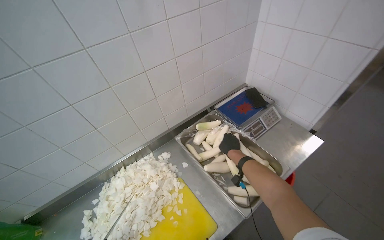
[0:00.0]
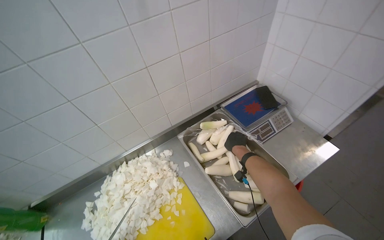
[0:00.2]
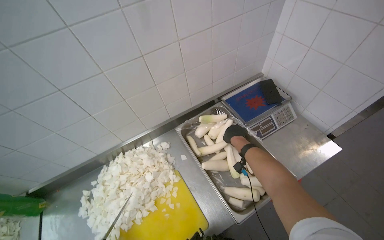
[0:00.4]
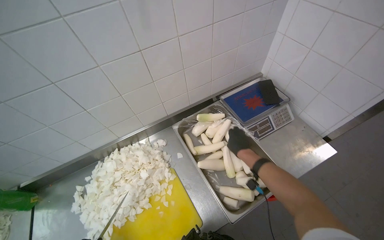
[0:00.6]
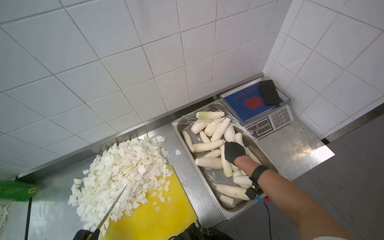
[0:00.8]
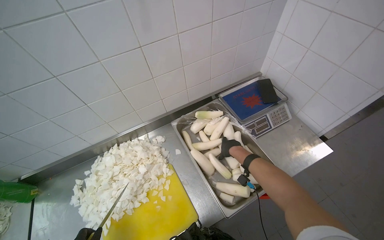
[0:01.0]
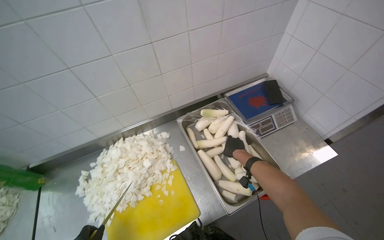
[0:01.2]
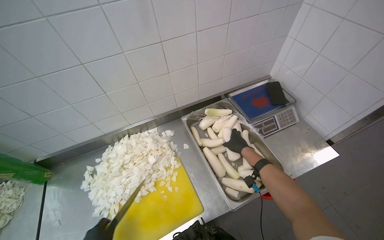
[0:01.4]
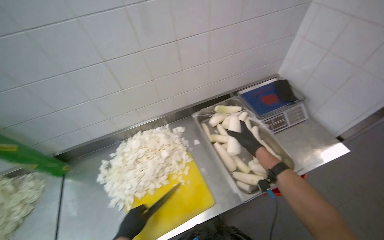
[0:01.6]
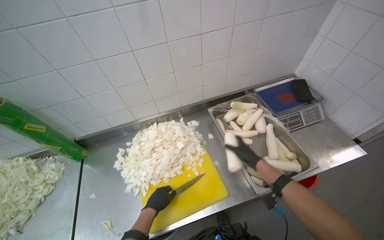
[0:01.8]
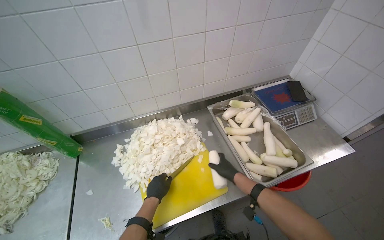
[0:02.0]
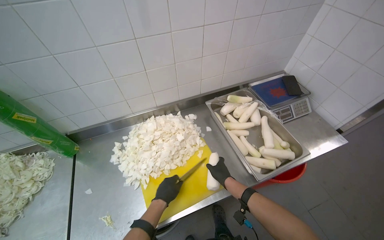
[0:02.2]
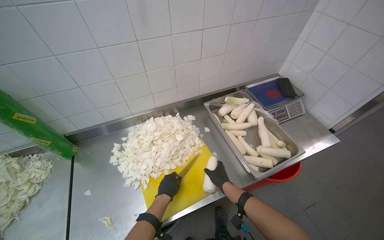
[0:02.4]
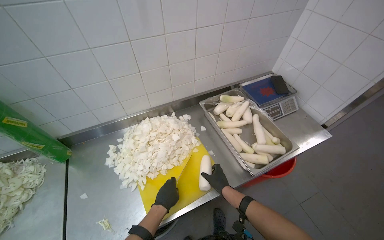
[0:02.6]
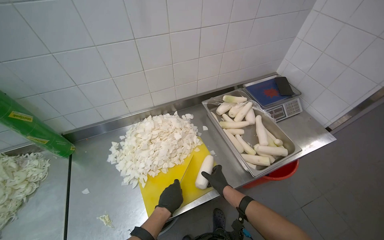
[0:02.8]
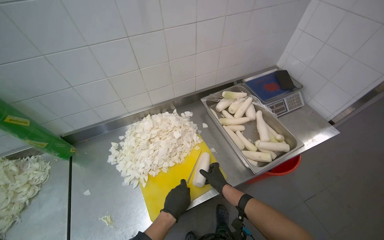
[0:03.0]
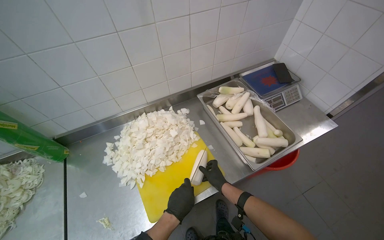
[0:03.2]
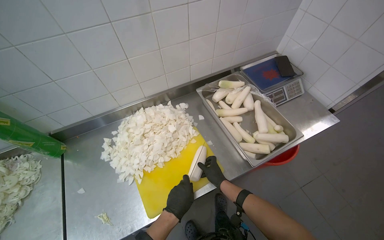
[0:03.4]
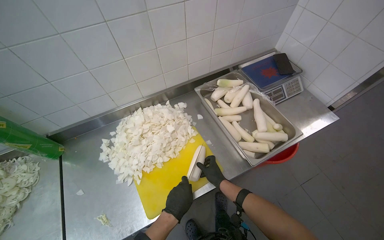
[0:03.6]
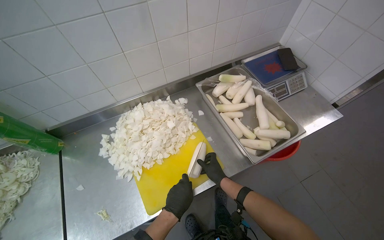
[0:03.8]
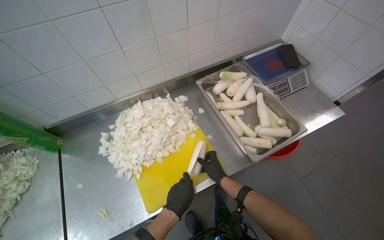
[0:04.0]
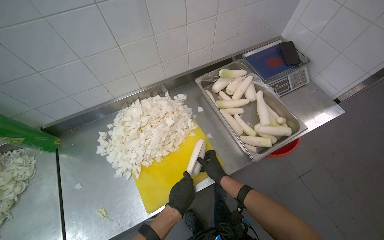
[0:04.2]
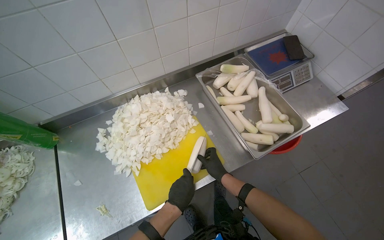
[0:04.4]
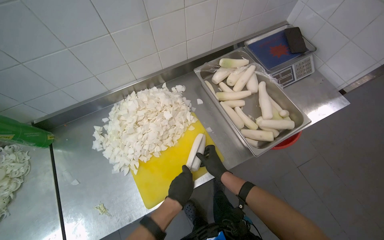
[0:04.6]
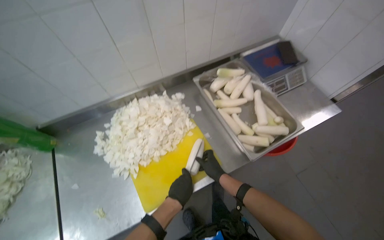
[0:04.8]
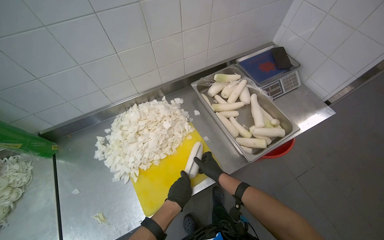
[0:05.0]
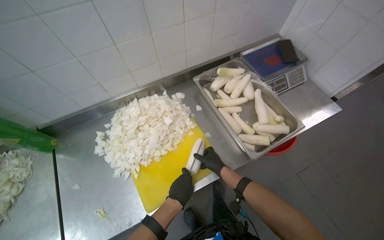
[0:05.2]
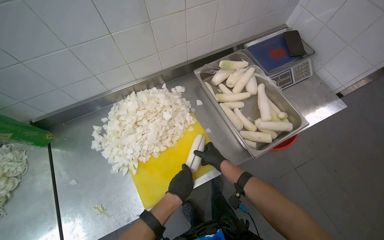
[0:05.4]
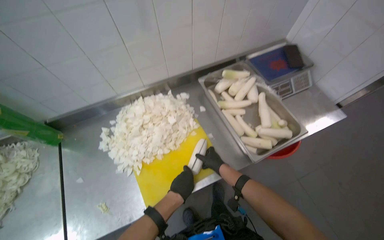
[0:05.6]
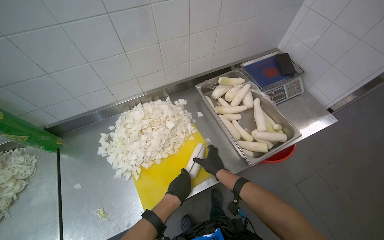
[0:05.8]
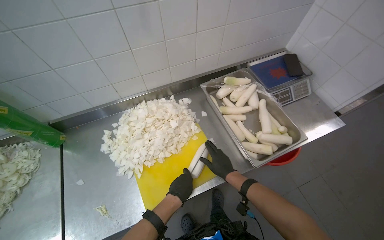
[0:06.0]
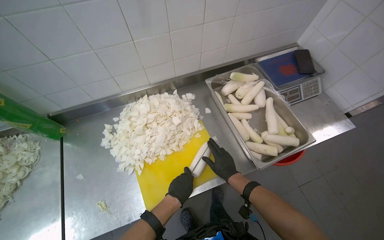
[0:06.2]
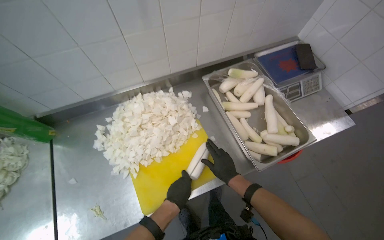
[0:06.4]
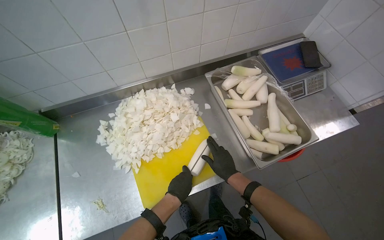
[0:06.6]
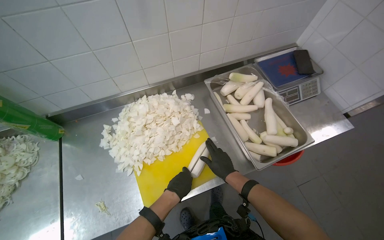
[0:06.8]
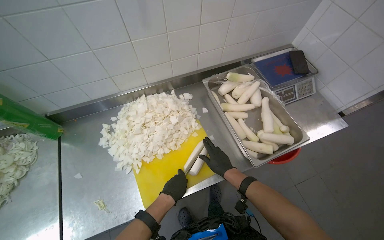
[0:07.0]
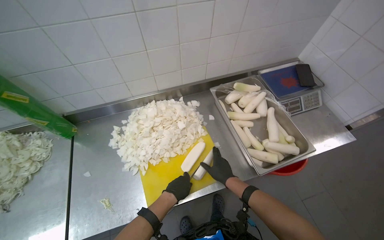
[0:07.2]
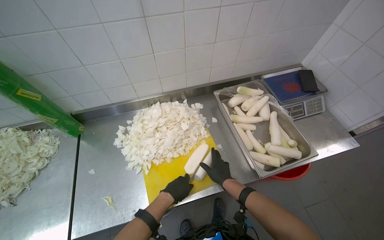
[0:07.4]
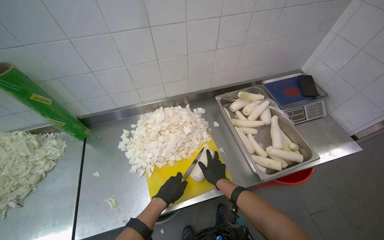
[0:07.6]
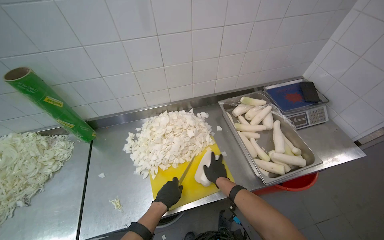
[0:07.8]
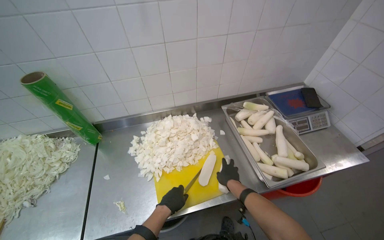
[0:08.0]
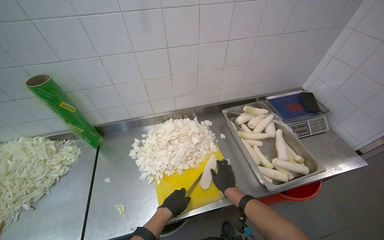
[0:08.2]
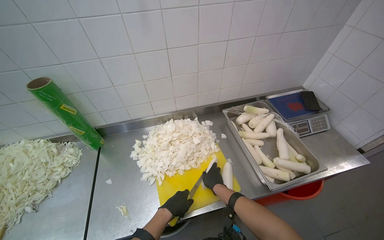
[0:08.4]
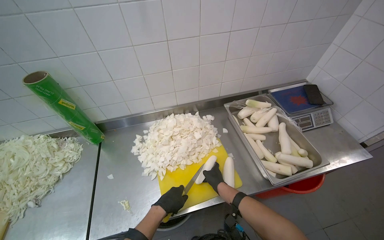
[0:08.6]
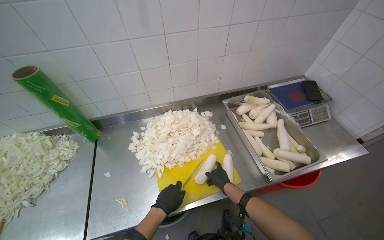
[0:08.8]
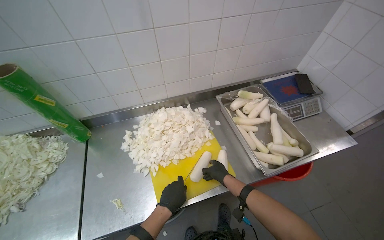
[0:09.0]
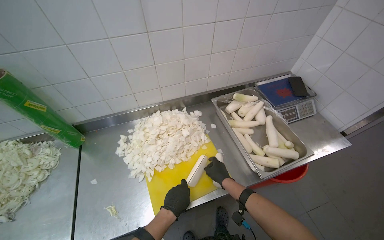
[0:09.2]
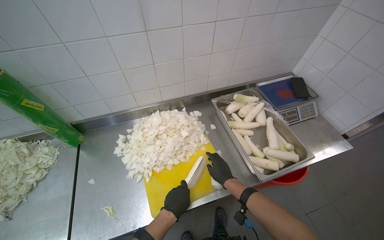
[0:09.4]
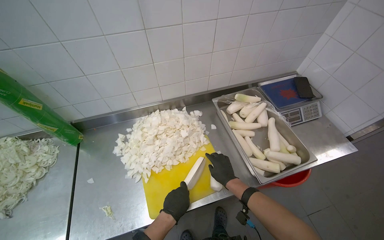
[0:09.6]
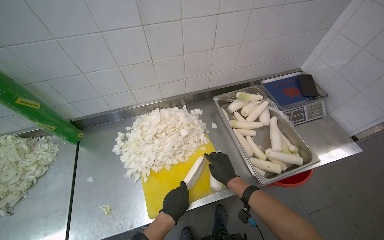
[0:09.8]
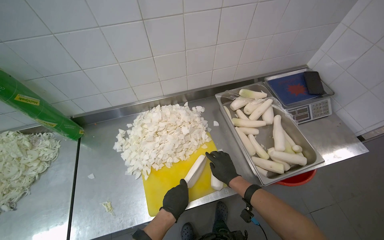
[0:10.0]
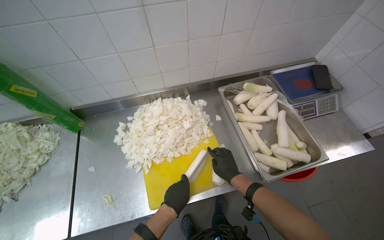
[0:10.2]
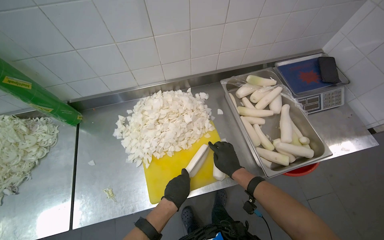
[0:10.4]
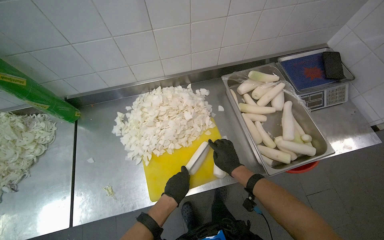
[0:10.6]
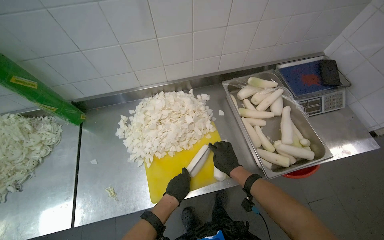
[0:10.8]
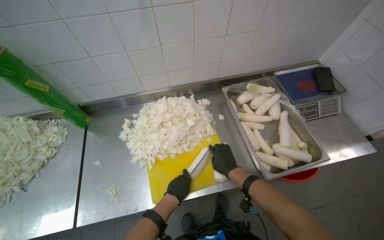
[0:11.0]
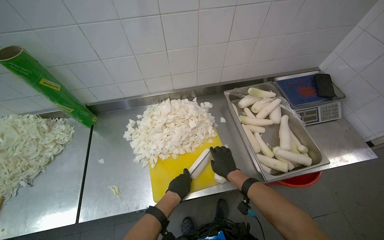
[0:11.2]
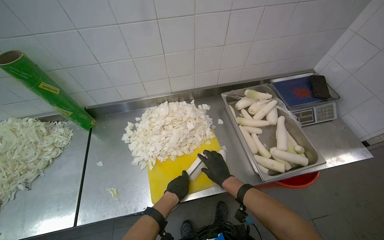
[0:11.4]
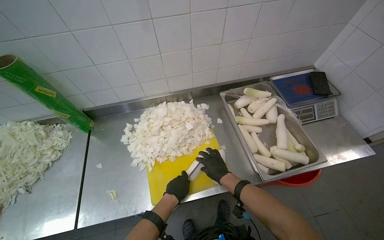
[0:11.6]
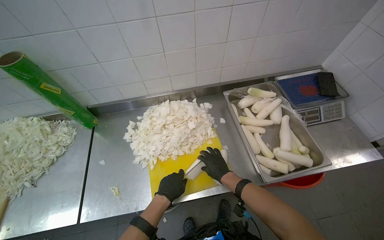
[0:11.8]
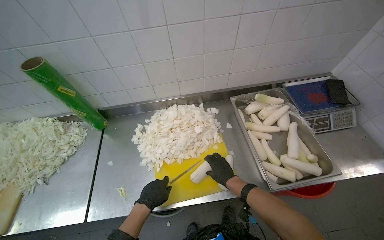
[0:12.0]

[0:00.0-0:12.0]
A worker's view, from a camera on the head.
Job: preparing food.
The whole recording: Chopping white radishes. The worker chops white radishes into small pieces on a yellow cutting board.
0:01.6 to 0:03.0: The right hand goes approximately 35 cm down the picture and to the left.
0:03.0 to 0:04.4: The hands stay close to where they were, moving slightly.
0:04.4 to 0:06.0: The right hand travels nearer to the camera by some 10 cm.
0:06.0 to 0:07.6: The hands work in one place, with small movements.
0:09.0 to 0:10.4: The hands work in one place, with small movements.
0:10.4 to 0:12.0: The left hand is displaced to the left by some 10 cm.

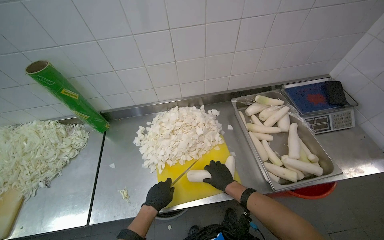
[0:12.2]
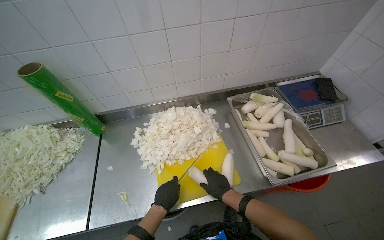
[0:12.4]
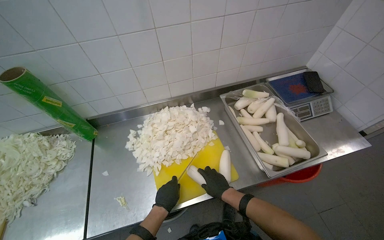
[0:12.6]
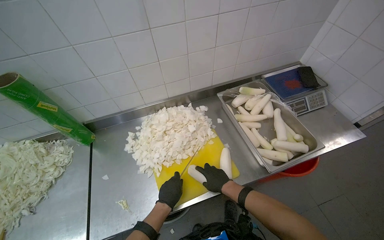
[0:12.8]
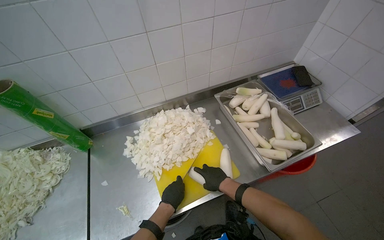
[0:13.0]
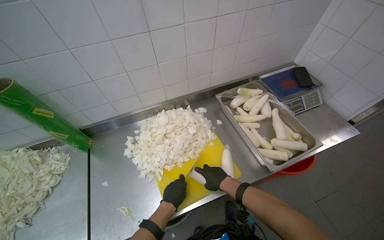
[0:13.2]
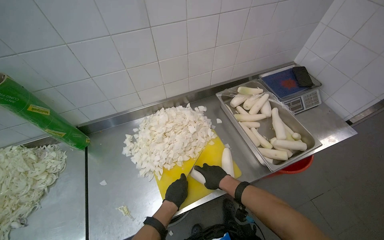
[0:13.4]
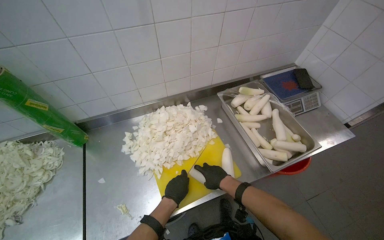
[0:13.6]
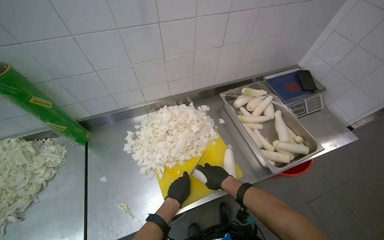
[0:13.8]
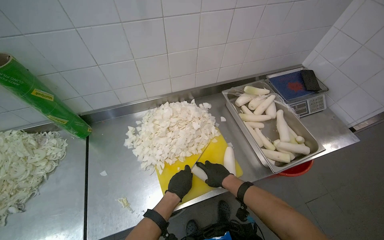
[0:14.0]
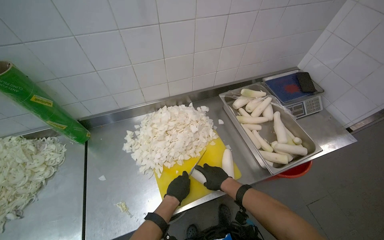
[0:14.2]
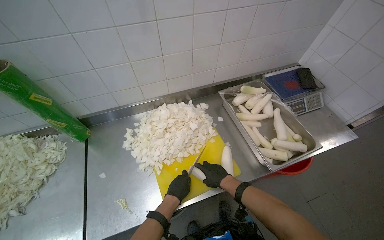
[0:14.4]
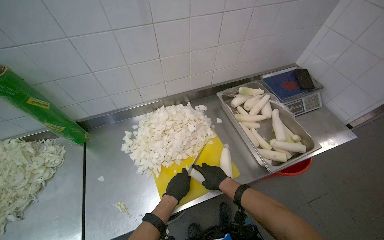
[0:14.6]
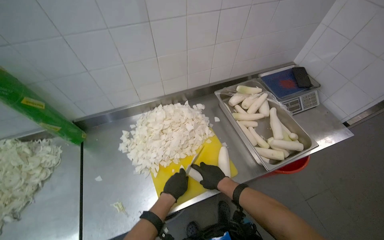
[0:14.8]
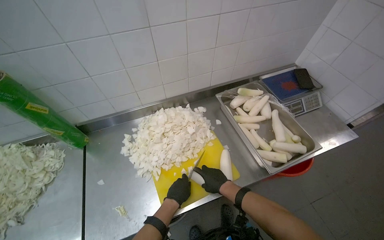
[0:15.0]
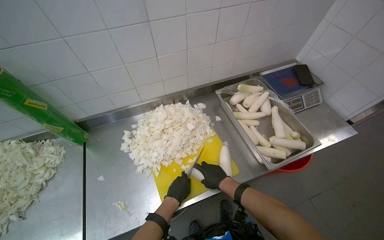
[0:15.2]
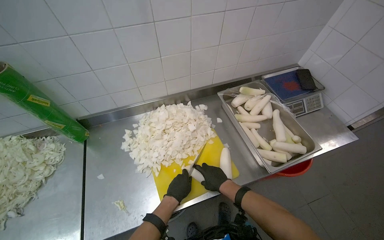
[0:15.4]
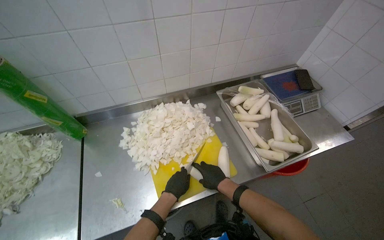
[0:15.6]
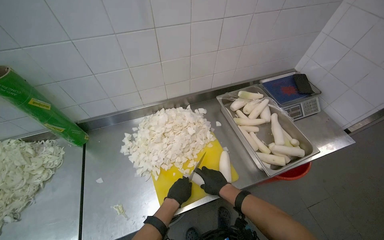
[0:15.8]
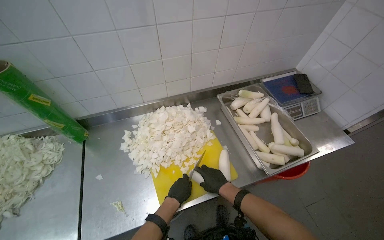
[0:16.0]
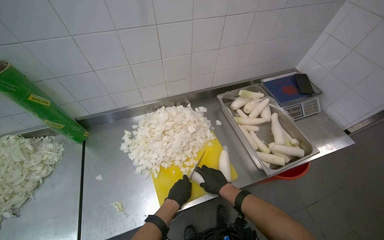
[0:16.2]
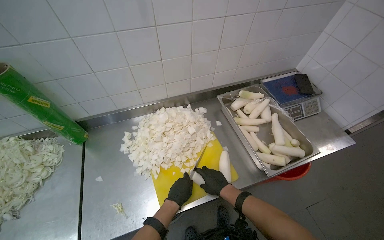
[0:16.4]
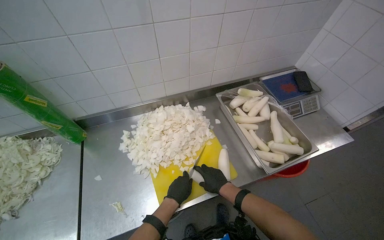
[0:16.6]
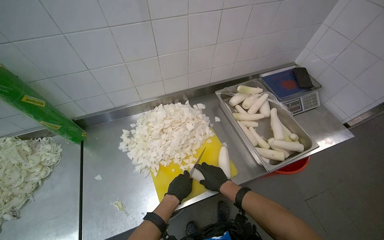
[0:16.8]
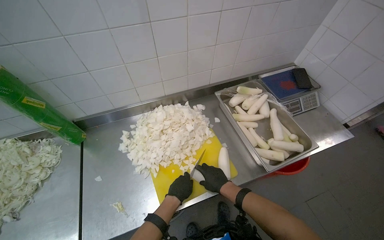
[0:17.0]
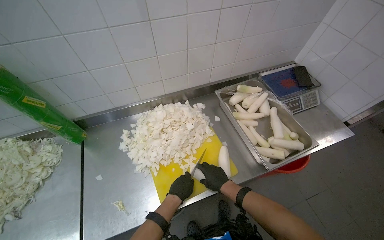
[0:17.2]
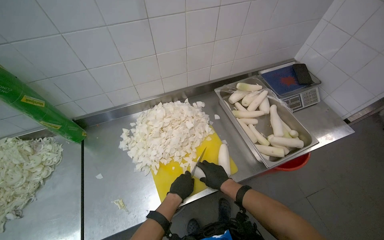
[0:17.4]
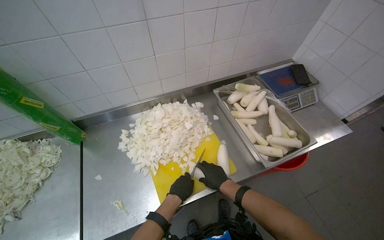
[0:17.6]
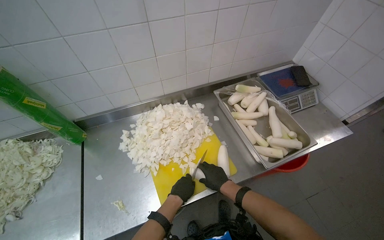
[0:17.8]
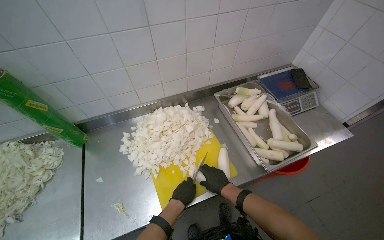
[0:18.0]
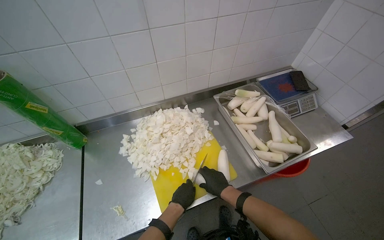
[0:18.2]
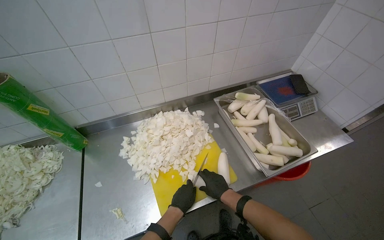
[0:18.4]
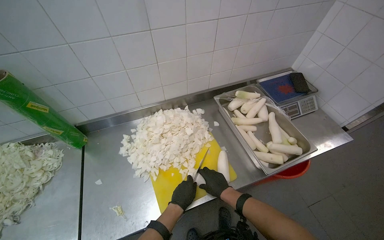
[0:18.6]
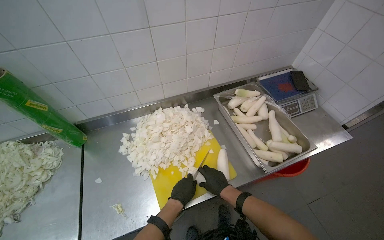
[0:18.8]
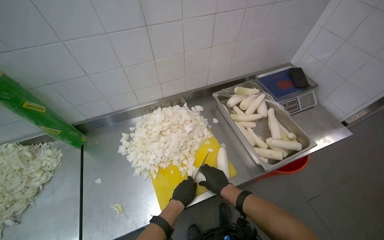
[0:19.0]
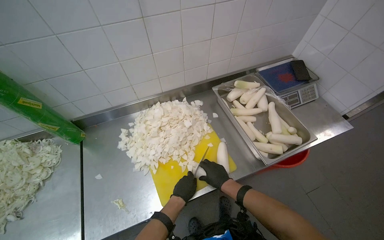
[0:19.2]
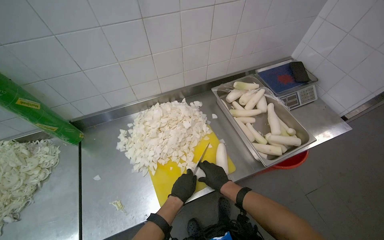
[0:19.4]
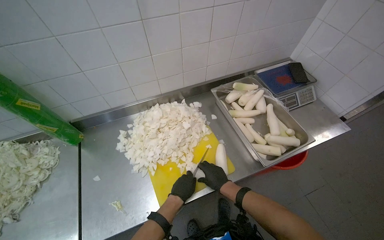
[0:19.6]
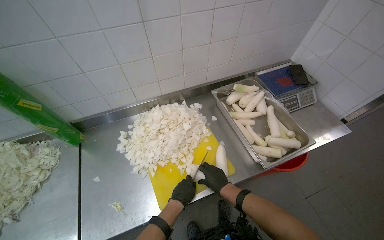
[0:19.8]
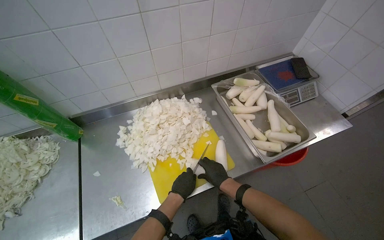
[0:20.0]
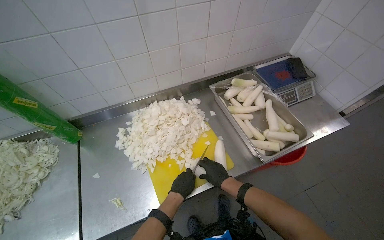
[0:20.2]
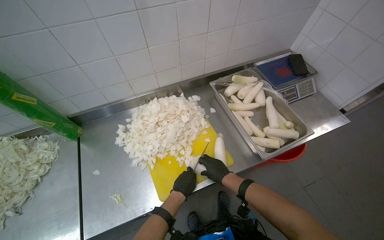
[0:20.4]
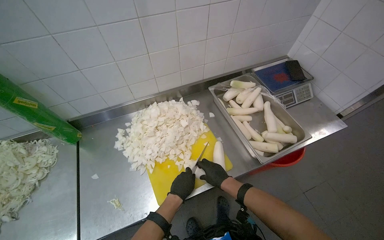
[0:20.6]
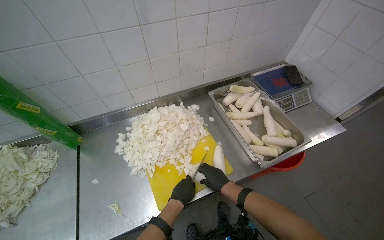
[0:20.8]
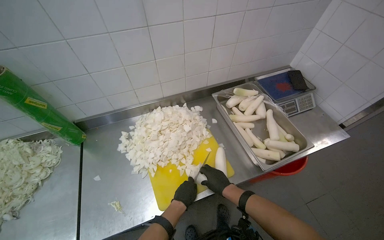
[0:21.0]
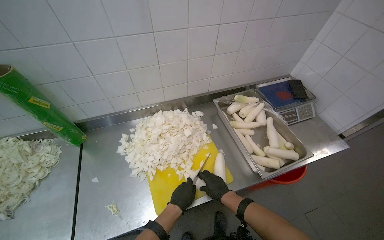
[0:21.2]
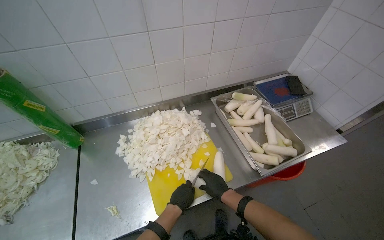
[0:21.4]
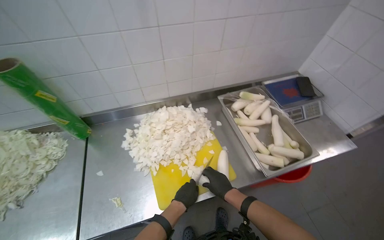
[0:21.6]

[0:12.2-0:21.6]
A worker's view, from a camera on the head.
Job: preparing food.
The whole recording: Chopping white radishes. The worker chops white radishes into small pieces on a yellow cutting board.
0:12.2 to 0:21.6: The hands make small movements and keep their place.
